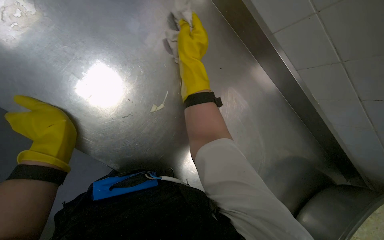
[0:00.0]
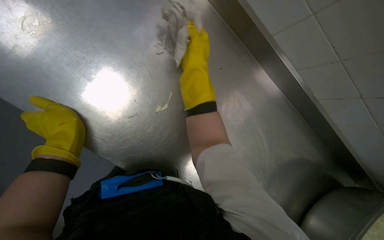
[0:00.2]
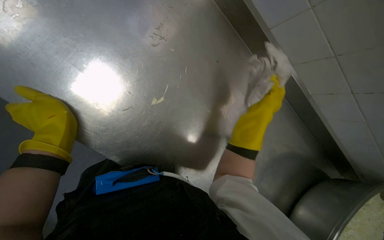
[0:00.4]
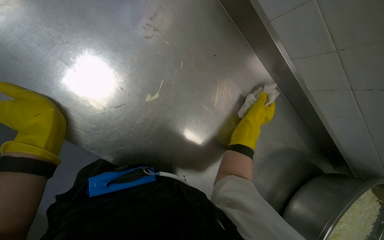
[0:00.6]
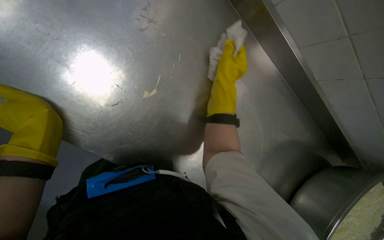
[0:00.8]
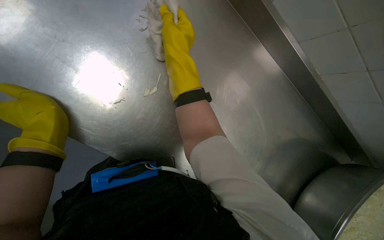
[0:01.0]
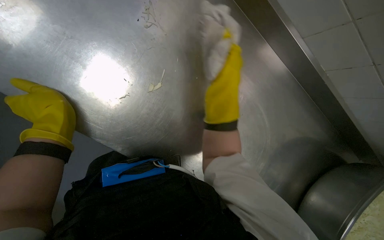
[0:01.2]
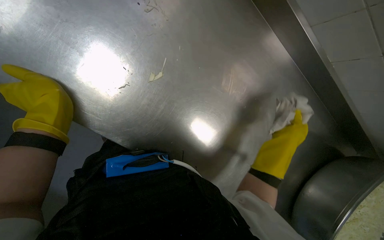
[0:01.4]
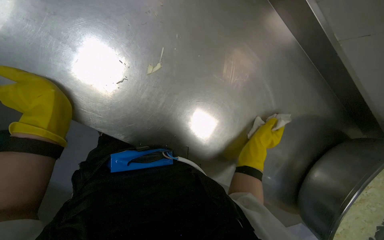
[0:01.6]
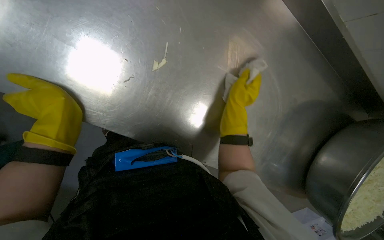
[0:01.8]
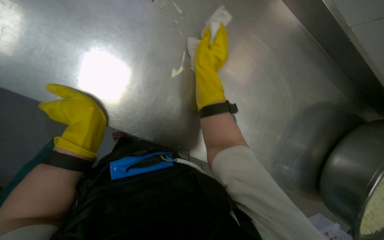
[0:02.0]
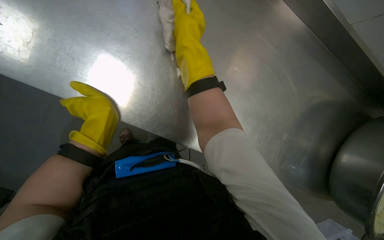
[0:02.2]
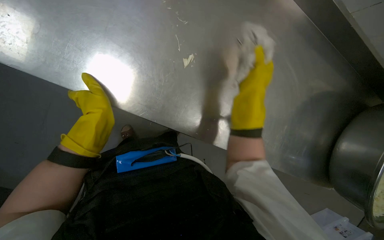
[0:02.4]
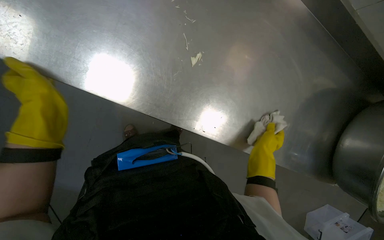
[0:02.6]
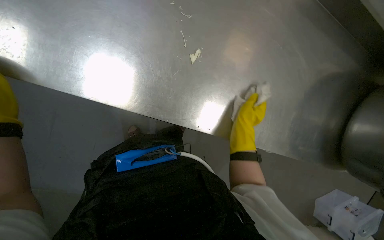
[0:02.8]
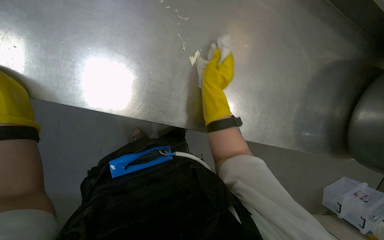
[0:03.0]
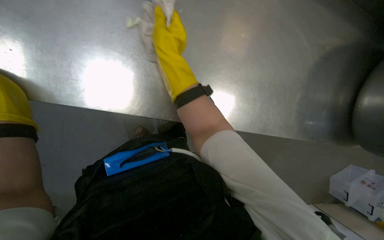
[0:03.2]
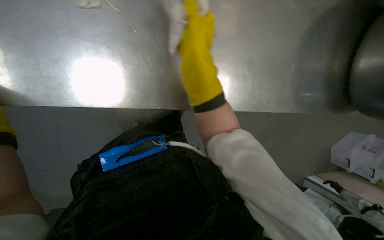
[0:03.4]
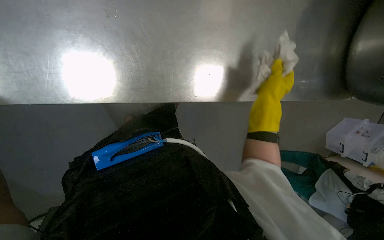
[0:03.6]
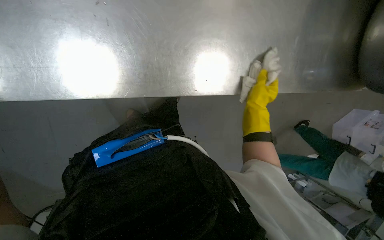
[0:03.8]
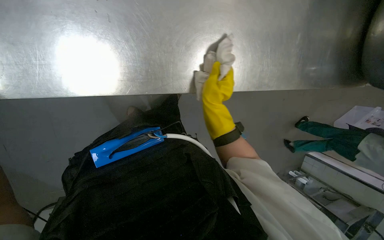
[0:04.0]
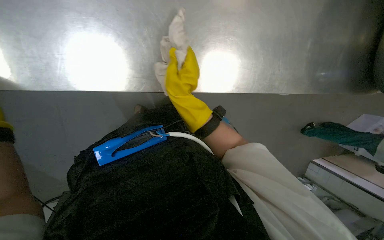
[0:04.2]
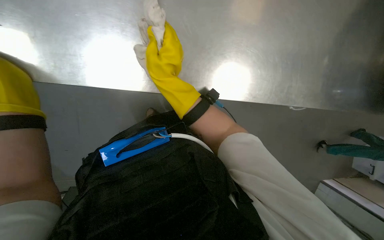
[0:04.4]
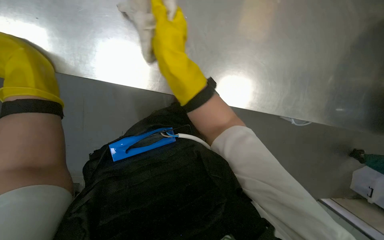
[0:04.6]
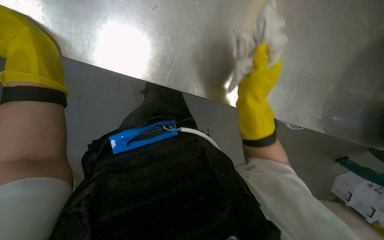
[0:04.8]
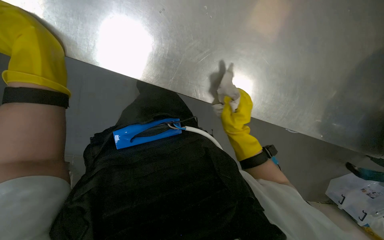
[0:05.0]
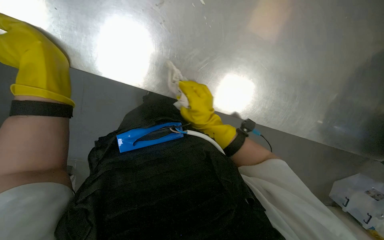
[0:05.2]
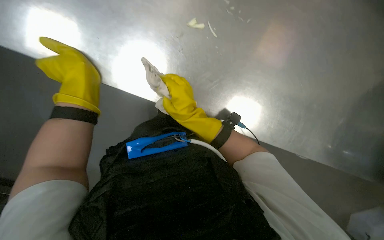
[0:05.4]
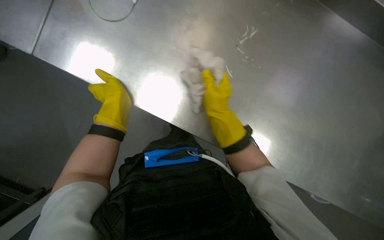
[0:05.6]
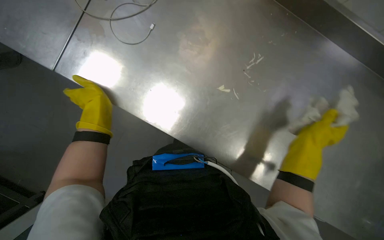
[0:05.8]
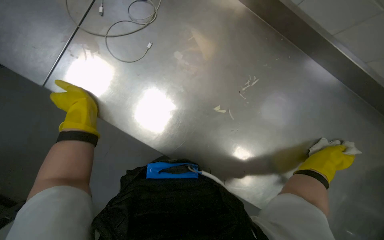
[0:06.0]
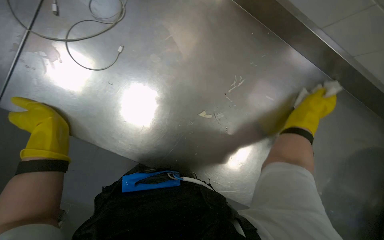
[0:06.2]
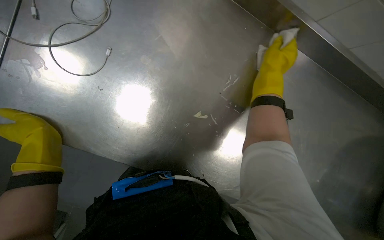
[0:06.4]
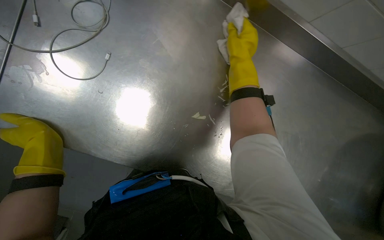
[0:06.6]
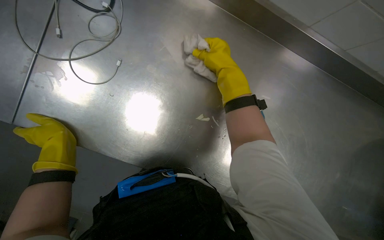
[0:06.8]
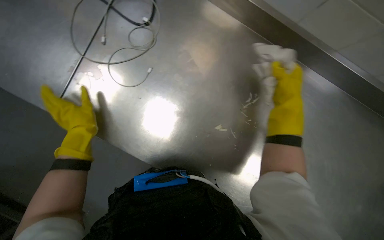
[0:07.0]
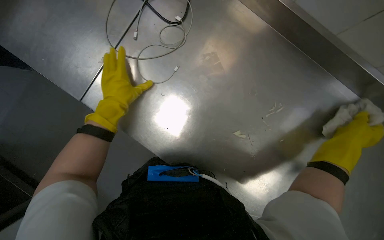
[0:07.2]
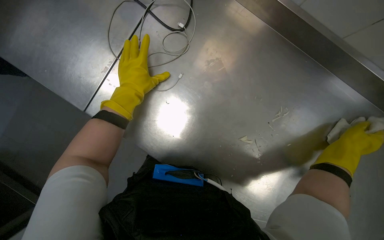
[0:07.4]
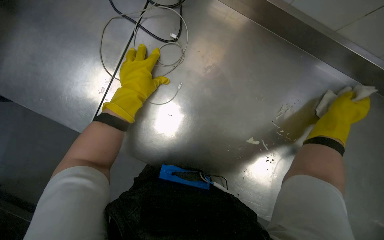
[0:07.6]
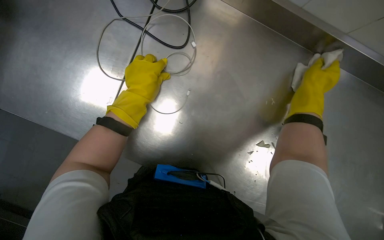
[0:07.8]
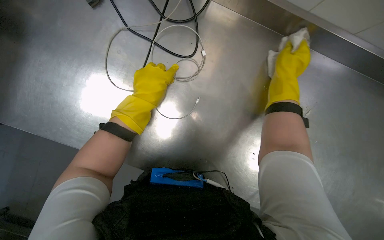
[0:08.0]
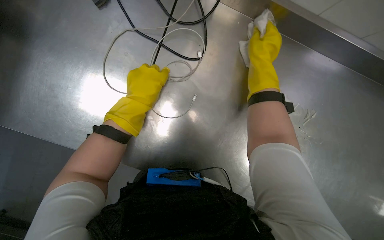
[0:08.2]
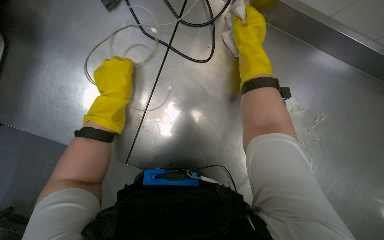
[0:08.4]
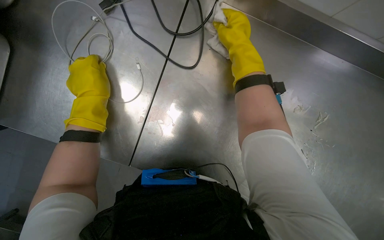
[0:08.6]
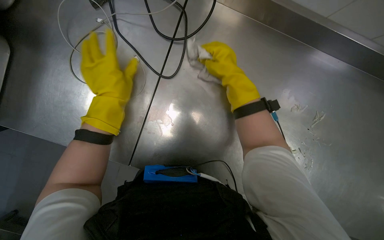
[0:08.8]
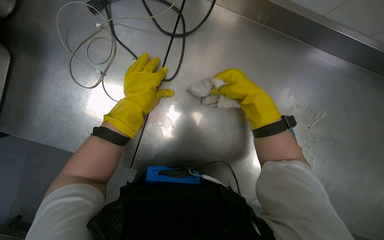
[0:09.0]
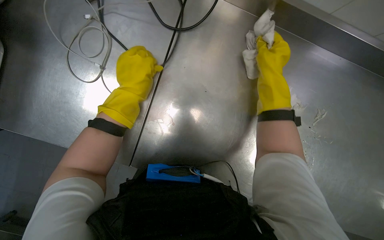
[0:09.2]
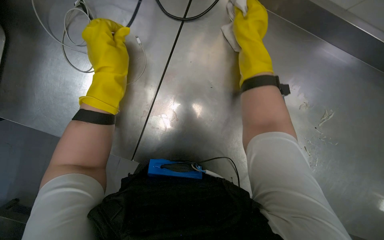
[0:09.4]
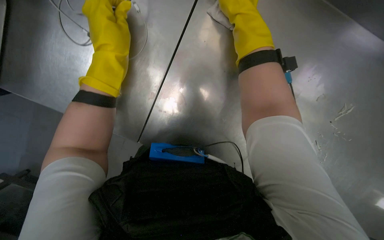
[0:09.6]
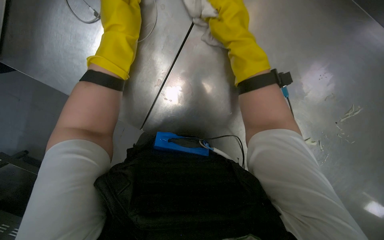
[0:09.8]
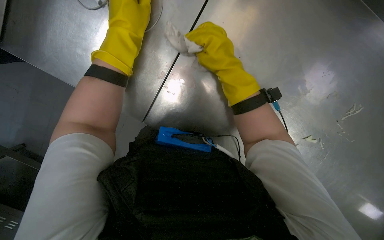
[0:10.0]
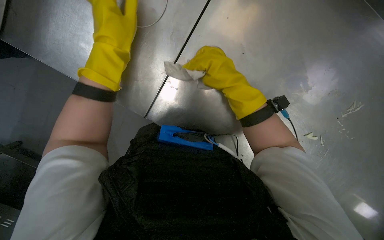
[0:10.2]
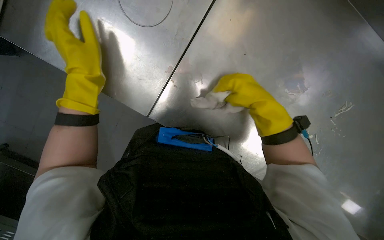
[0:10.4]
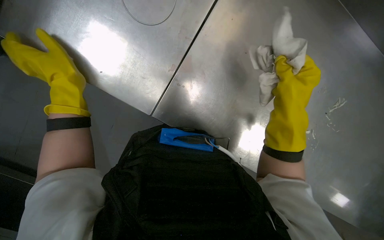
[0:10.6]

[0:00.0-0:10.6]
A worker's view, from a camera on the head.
Job: wiping surfaces.
The whole recording: Wiping kitchen counter. The worker wipes the metal kitchen counter with a cloth.
0:00.0 to 0:01.6: The right hand goes approximately 40 cm down the picture and to the right.
0:01.6 to 0:03.0: The right hand swings up and down the picture, about 30 cm each way, with 2 reversals.
0:03.0 to 0:04.6: The right hand swings left and right, approximately 30 cm each way, with 2 reversals.
0:04.6 to 0:06.0: The view tips upward by about 20 degrees.
0:06.0 to 0:07.6: The camera is aimed approximately 15 degrees further to the left. The view tilts approximately 15 degrees upward.
0:07.6 to 0:09.0: The left hand moves roughly 10 cm to the left and comes back; the right hand is displaced to the left by about 25 cm.
0:09.0 to 0:10.6: The view tilts some 15 degrees downward. The right hand moves to the right, roughly 10 cm, and goes up the picture and returns, approximately 10 cm each way; the left hand goes approximately 10 cm to the left.

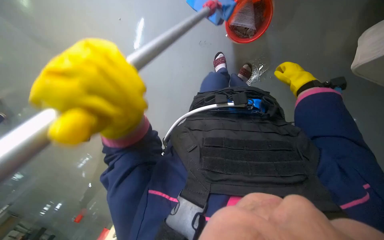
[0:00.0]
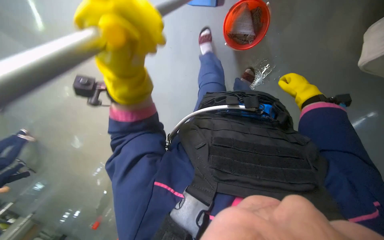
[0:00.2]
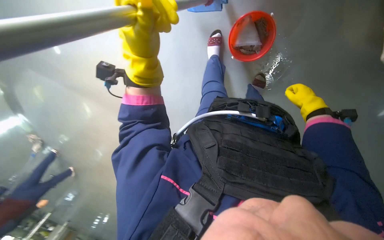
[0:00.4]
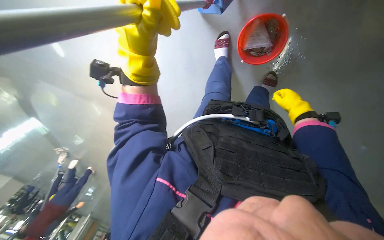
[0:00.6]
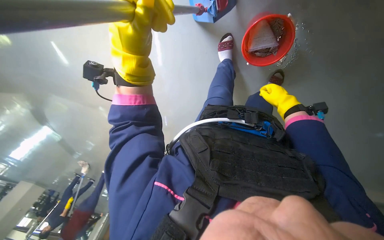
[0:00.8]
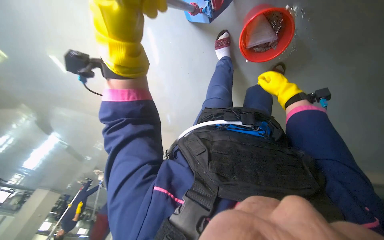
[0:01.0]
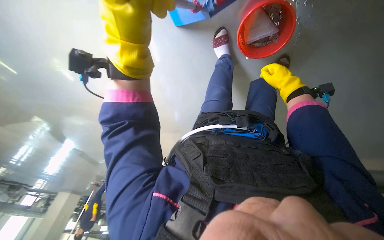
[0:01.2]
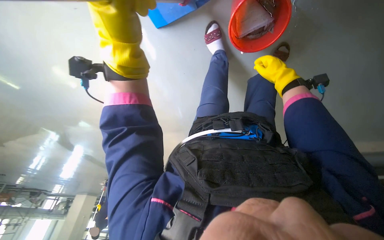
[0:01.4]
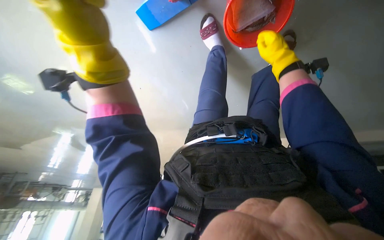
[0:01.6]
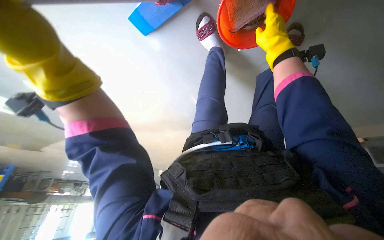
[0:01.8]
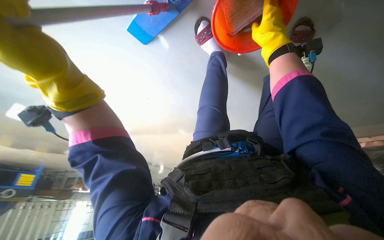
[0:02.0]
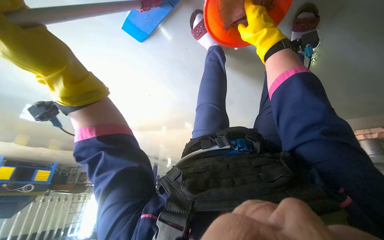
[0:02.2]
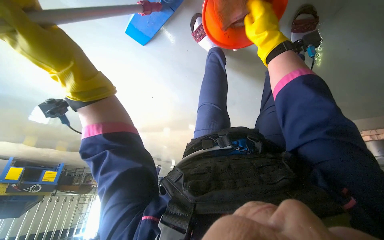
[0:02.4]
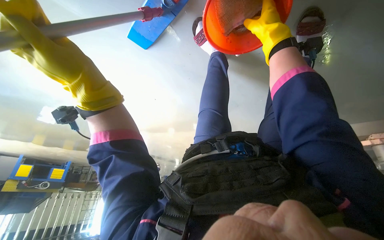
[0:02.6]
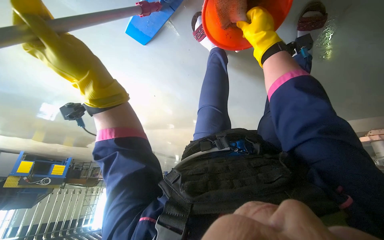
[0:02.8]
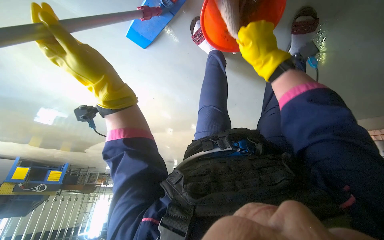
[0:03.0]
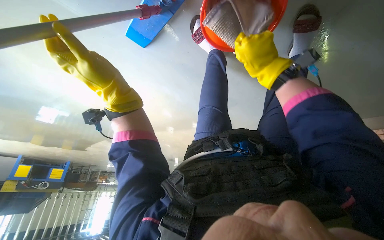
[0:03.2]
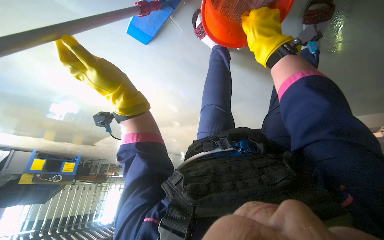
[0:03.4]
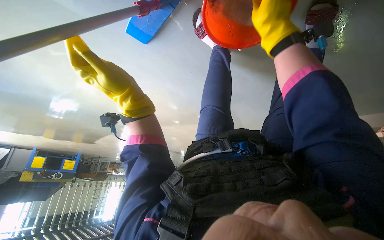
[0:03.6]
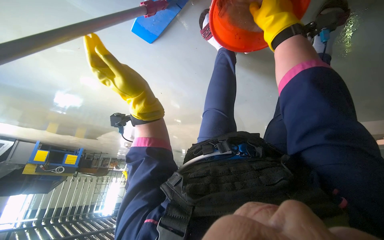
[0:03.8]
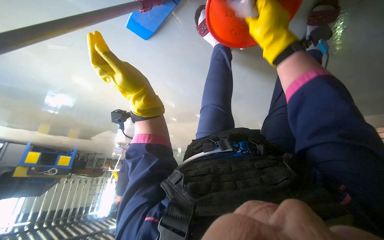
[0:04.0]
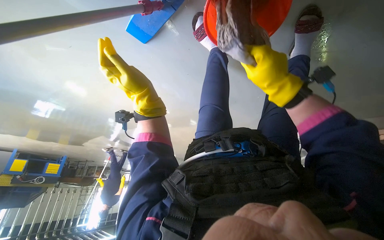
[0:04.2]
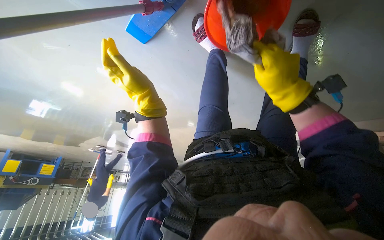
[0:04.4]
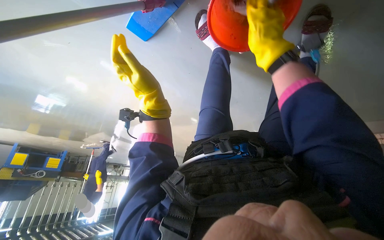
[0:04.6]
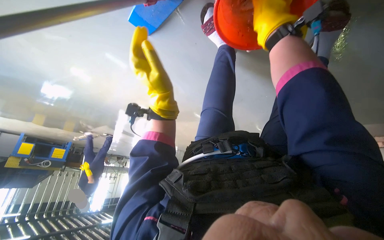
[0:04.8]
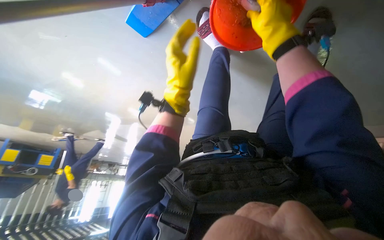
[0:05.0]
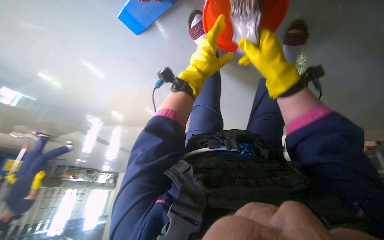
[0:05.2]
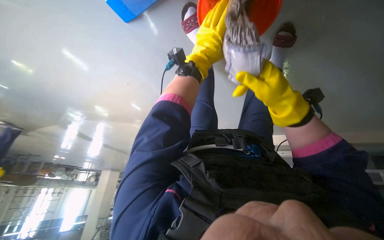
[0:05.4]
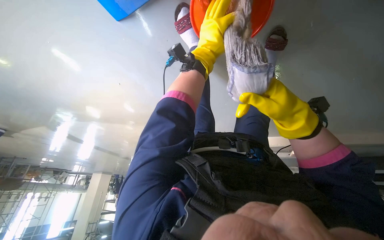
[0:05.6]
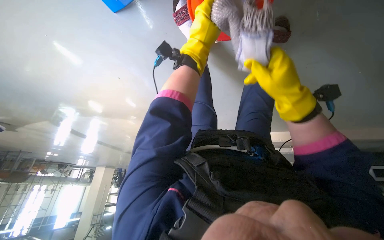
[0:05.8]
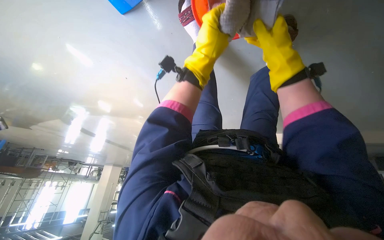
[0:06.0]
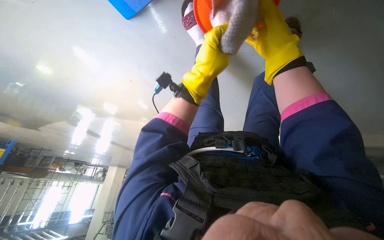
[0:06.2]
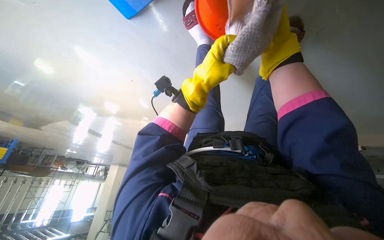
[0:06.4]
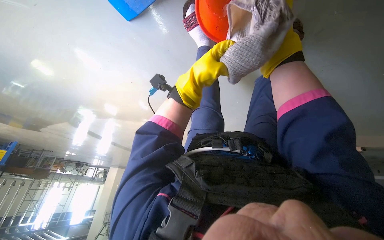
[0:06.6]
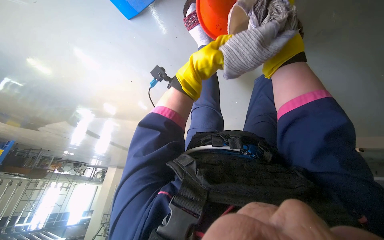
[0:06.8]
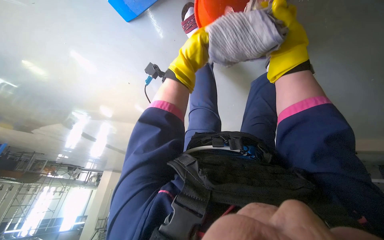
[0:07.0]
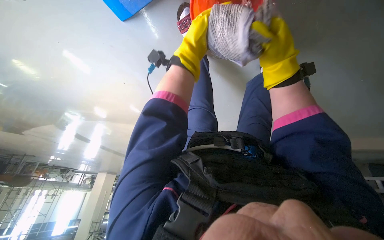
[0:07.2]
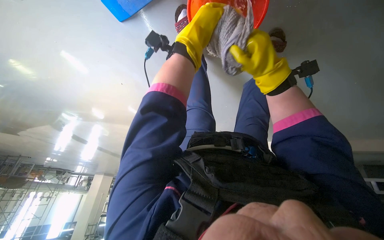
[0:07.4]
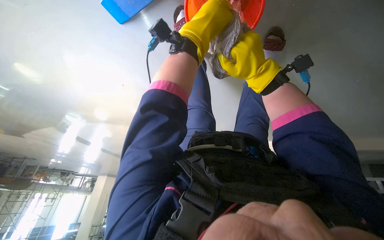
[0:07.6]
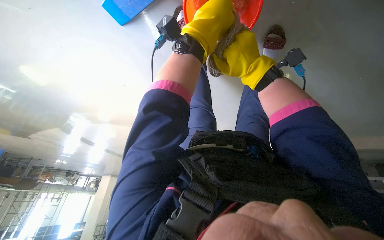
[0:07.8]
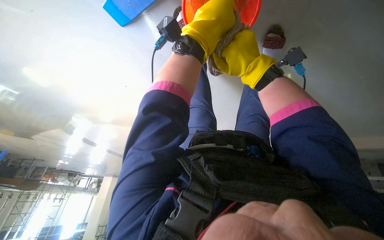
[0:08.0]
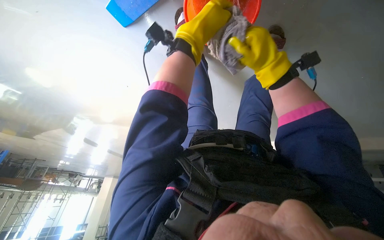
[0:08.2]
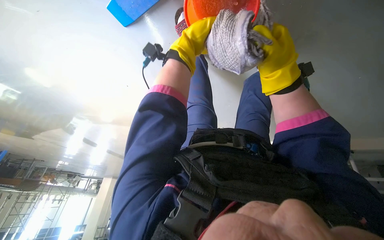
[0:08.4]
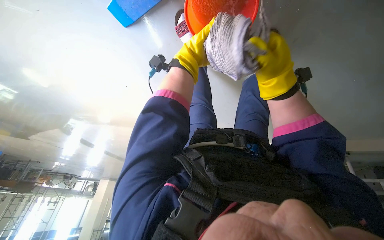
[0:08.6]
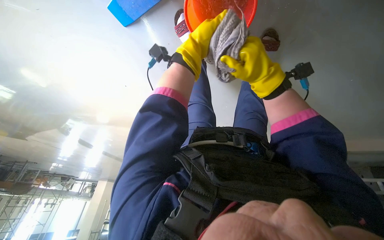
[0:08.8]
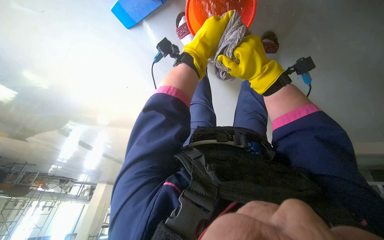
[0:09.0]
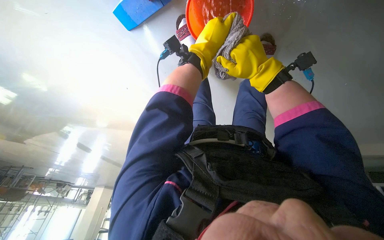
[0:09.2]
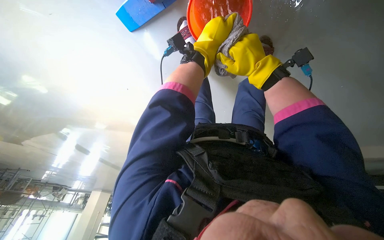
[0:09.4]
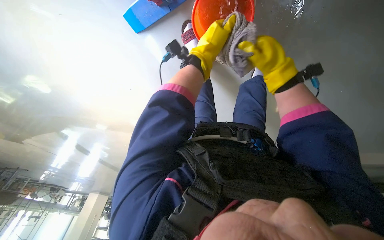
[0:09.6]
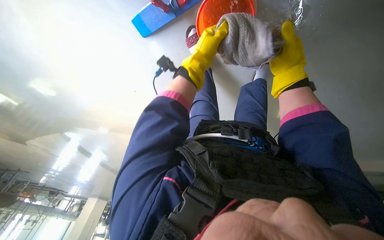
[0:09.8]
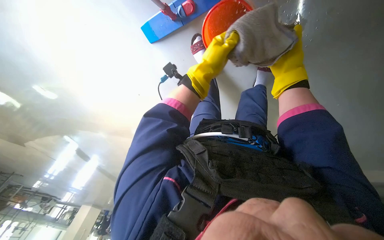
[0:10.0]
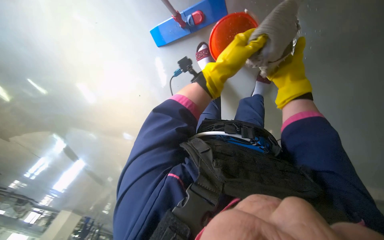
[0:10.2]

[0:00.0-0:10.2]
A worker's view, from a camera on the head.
Job: preparing cleaning supplies.
The whole recording: Wringing out mop head. The worker wrings out the mop head into a bucket.
0:00.0 to 0:01.4: The left hand moves up the picture, roughly 15 cm.
0:01.4 to 0:03.0: The view swings approximately 15 degrees to the left.
0:03.0 to 0:04.4: The left hand moves farther from the camera, roughly 10 cm.
0:04.4 to 0:05.8: The left hand shifts roughly 30 cm farther from the camera, up the picture and to the right. The right hand moves about 10 cm up the picture and comes back.
0:05.8 to 0:07.2: The right hand moves up the picture, some 10 cm.
0:07.2 to 0:08.8: The left hand travels nearer to the camera by some 10 cm.
0:08.8 to 0:10.2: The view tilts about 15 degrees upward. The left hand travels down the picture by approximately 10 cm.
